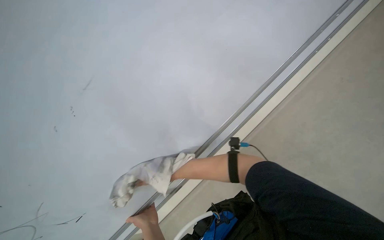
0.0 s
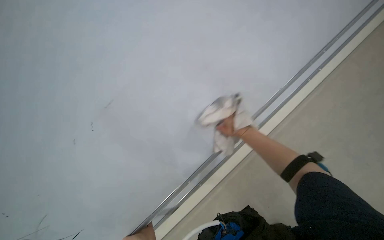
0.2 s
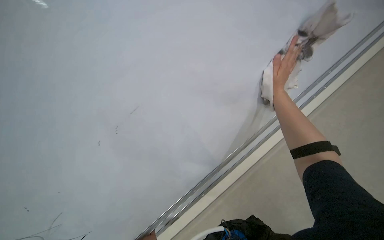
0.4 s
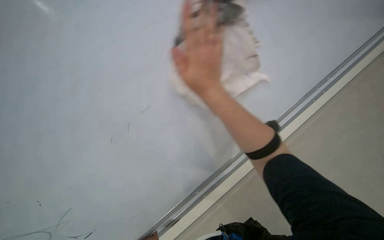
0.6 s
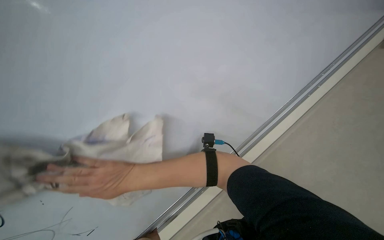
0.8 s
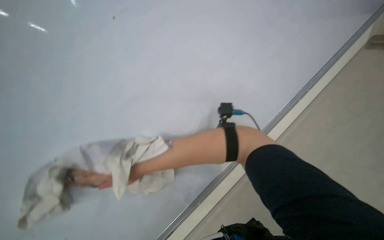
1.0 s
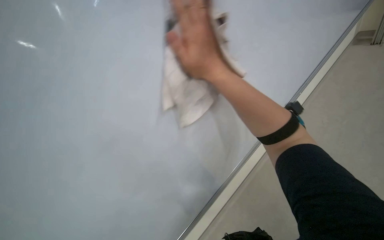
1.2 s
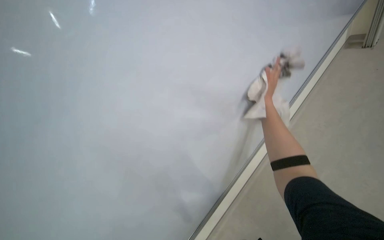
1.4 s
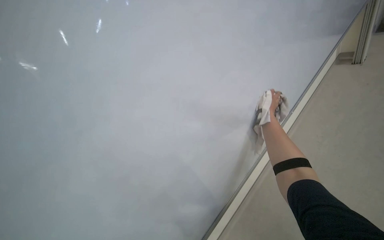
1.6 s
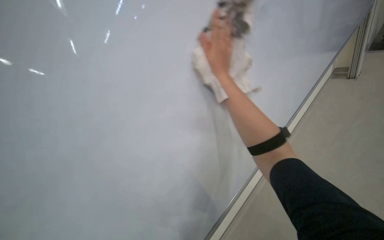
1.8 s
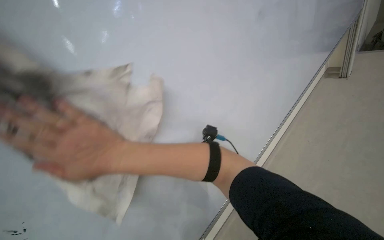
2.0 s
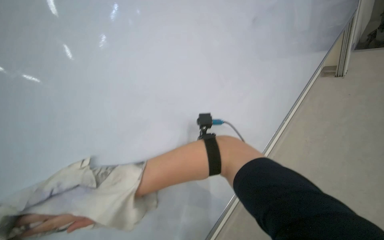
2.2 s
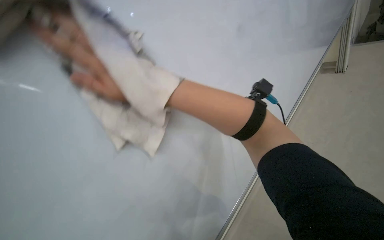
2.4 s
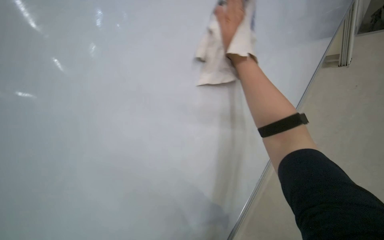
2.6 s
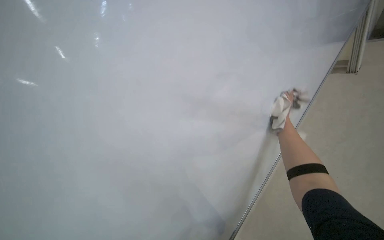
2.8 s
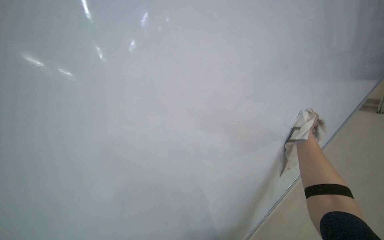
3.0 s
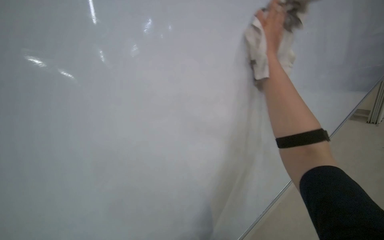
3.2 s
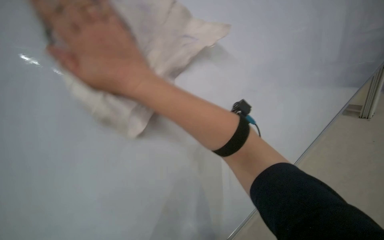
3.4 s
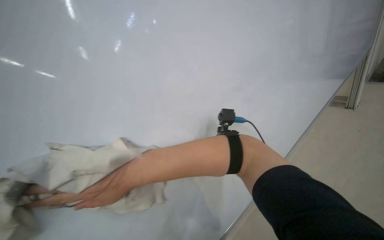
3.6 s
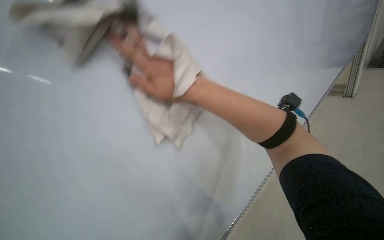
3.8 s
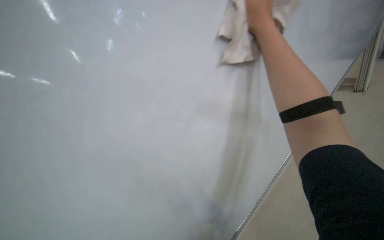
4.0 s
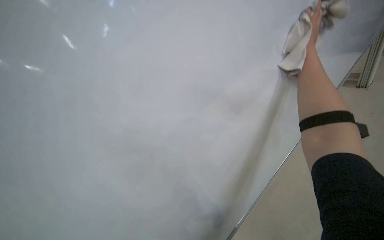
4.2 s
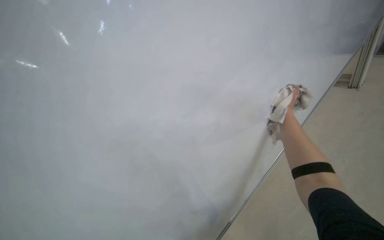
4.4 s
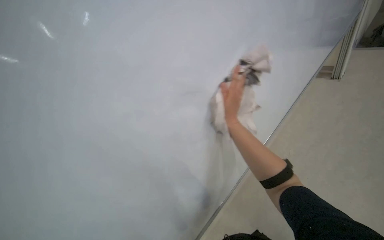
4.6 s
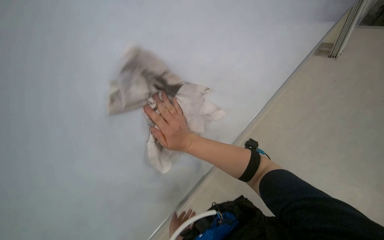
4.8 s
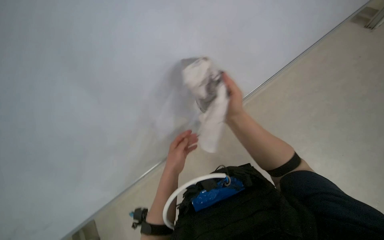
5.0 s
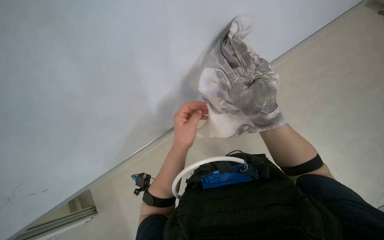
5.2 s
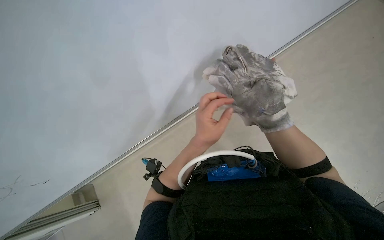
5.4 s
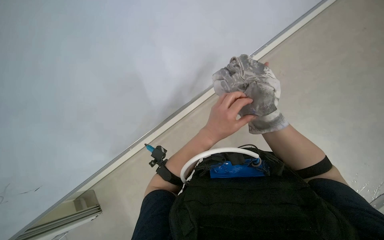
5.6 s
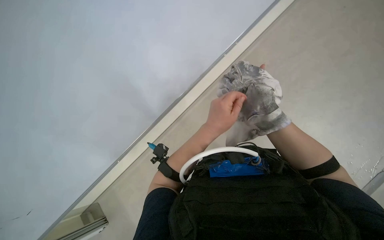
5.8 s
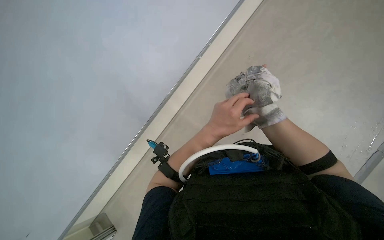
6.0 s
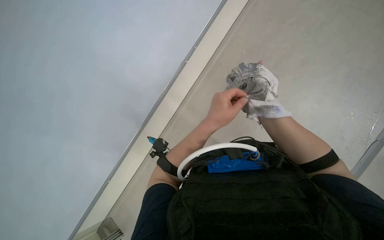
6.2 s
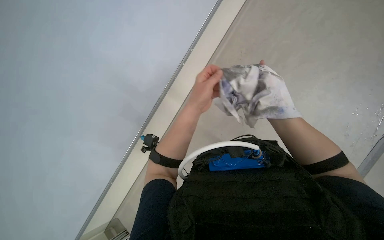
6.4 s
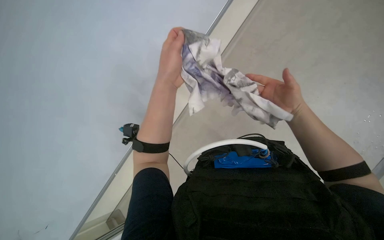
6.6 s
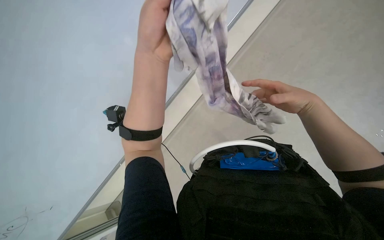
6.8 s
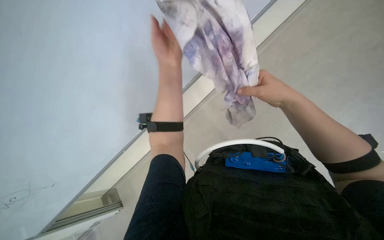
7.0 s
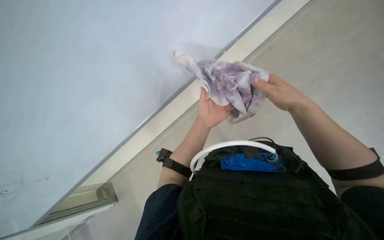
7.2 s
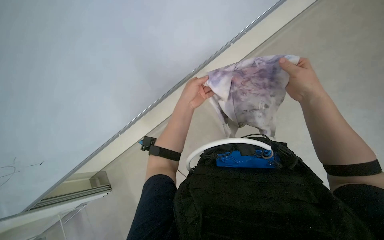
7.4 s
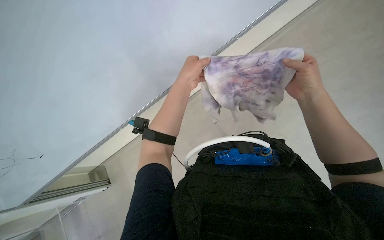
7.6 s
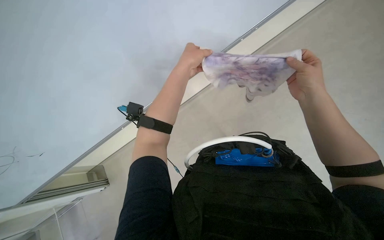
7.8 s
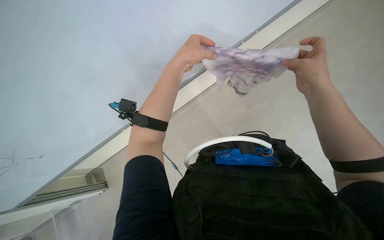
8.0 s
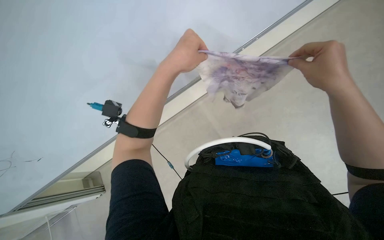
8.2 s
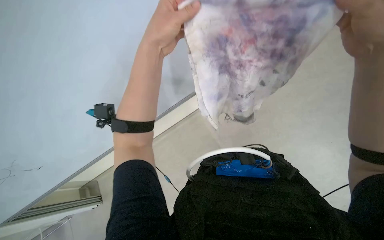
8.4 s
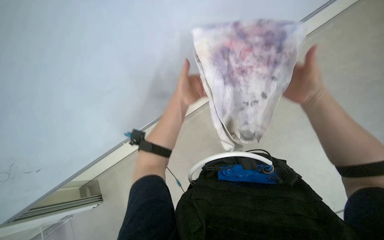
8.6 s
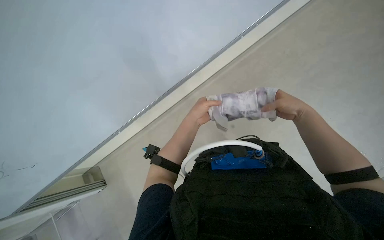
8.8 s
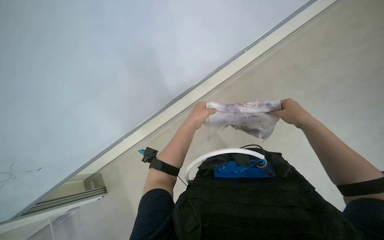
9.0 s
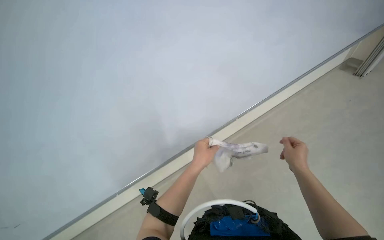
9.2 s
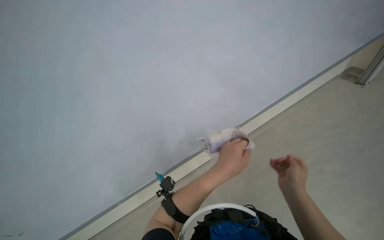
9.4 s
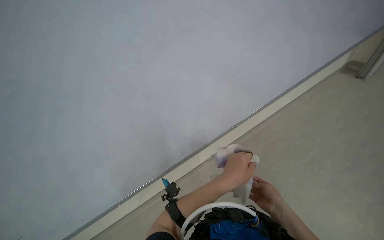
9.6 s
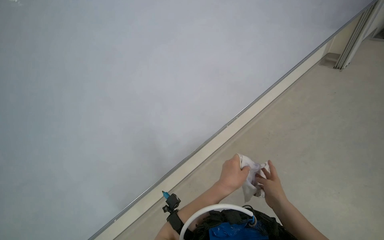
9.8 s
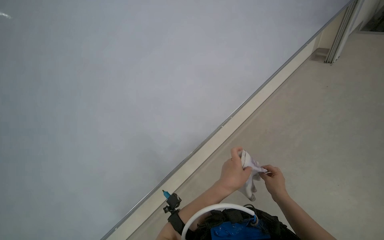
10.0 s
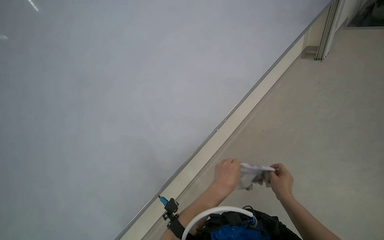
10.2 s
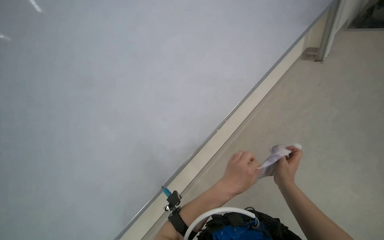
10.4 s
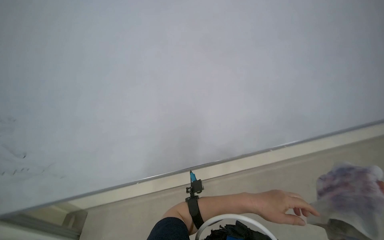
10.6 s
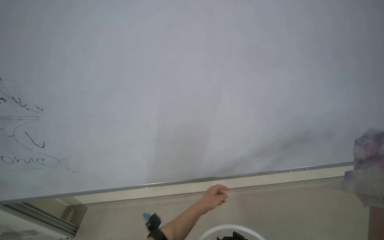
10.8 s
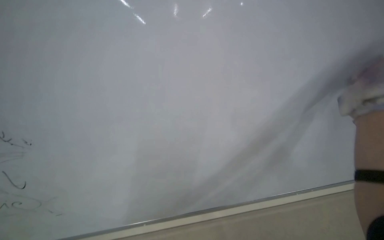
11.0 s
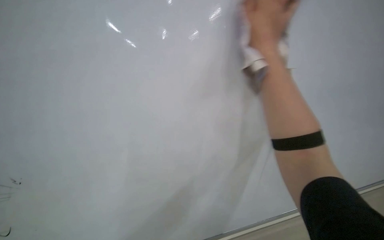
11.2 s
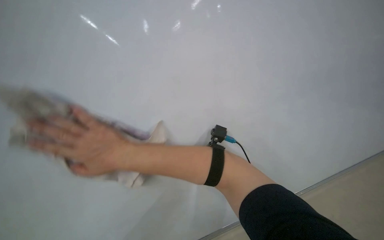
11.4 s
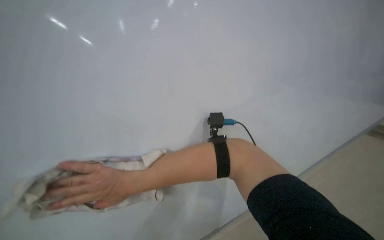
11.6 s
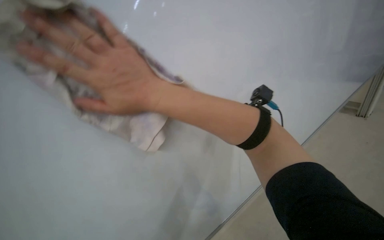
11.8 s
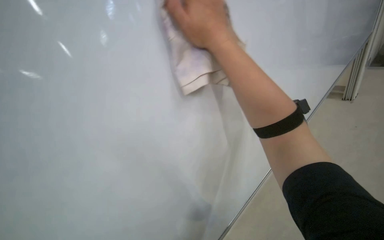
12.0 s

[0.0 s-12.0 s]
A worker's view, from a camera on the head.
Job: wiping surfaces.
The whole recording: Wiping whiteboard. The worker wipes the whiteboard clean using a cloth and an eraser.
0.0 to 1.6 s: The camera pitches upward, by some 25 degrees. The right hand is displaced to the right by approximately 15 cm.
3.0 to 4.4 s: The camera pitches upward, by about 15 degrees.
4.4 to 6.0 s: The wearer looks approximately 30 degrees further downward.
6.0 to 7.6 s: The left hand goes some 15 cm to the left and up the picture.
7.6 to 9.0 s: The right hand reaches approximately 20 cm nearer to the camera, then returns; the left hand heads down the picture, covering about 10 cm.
9.0 to 10.4 s: The camera pitches upward, by about 20 degrees. The left hand heads nearer to the camera, covering some 20 cm, while the right hand shifts approximately 10 cm to the left.
10.4 to 12.0 s: The view tilts roughly 15 degrees downward.

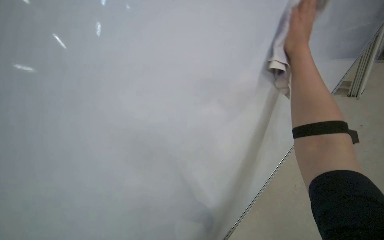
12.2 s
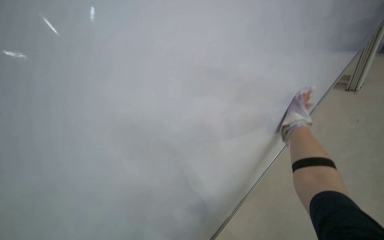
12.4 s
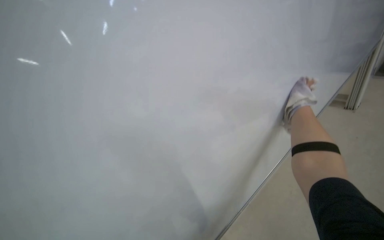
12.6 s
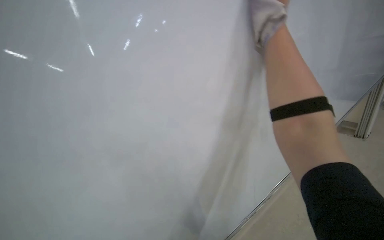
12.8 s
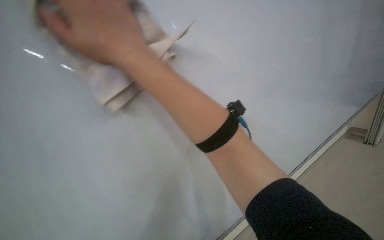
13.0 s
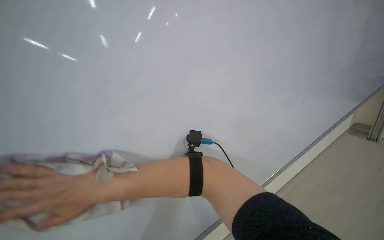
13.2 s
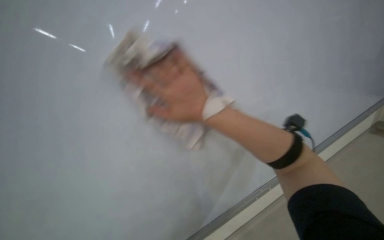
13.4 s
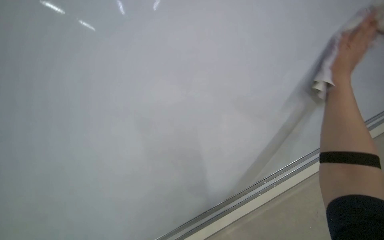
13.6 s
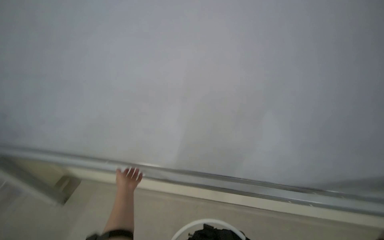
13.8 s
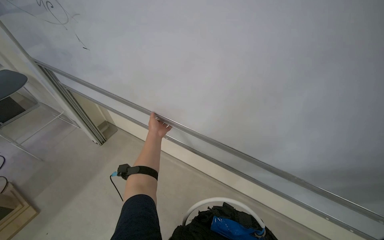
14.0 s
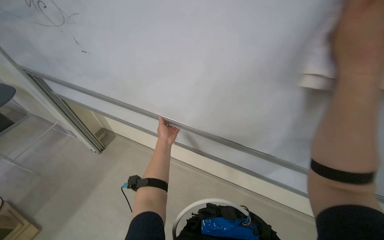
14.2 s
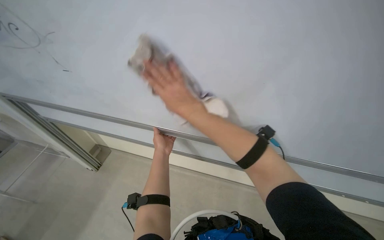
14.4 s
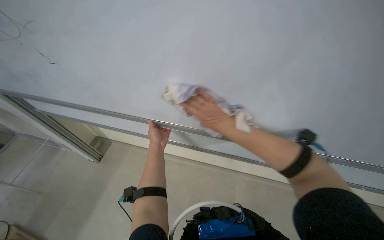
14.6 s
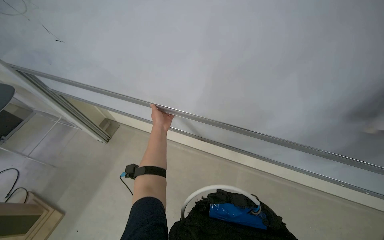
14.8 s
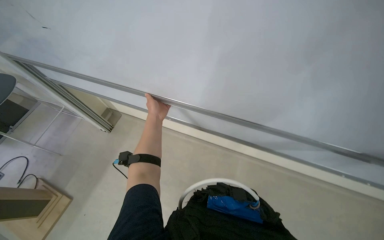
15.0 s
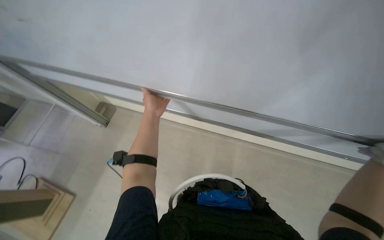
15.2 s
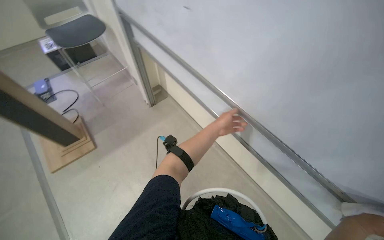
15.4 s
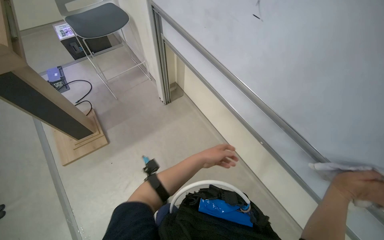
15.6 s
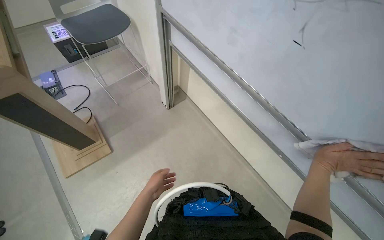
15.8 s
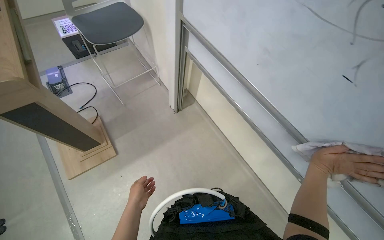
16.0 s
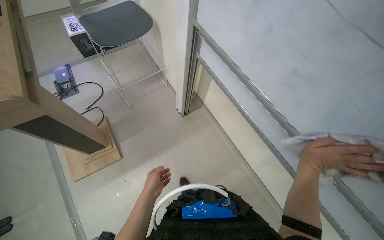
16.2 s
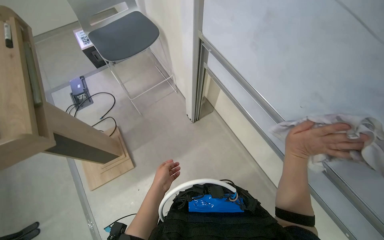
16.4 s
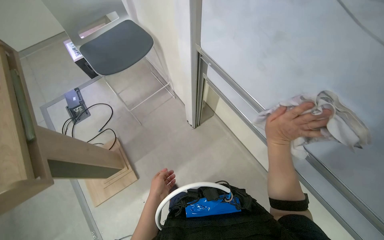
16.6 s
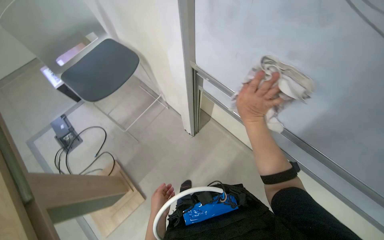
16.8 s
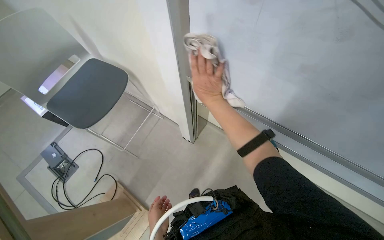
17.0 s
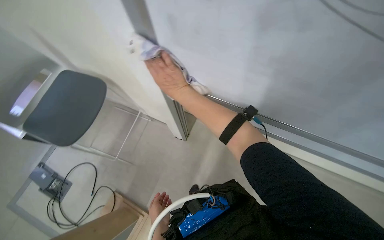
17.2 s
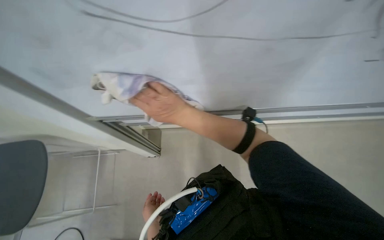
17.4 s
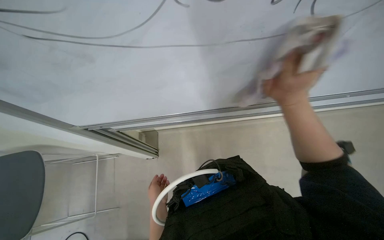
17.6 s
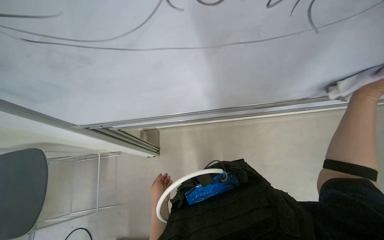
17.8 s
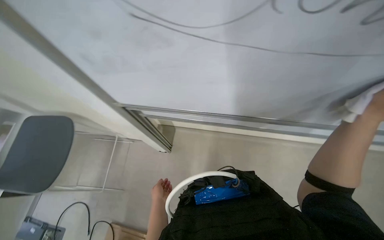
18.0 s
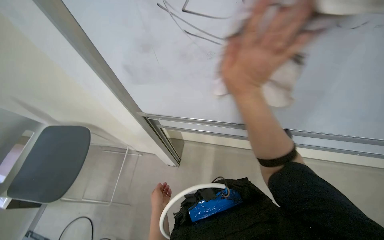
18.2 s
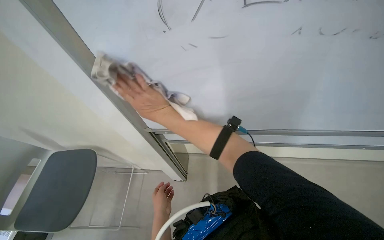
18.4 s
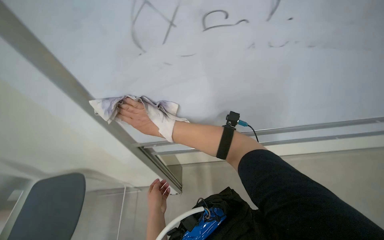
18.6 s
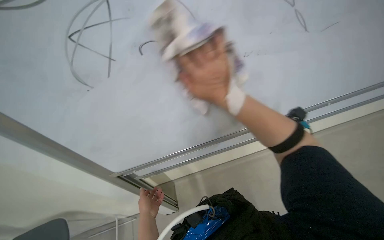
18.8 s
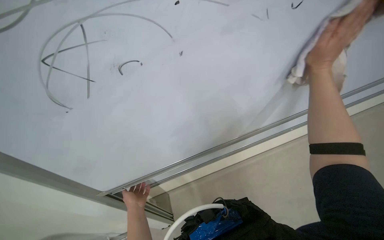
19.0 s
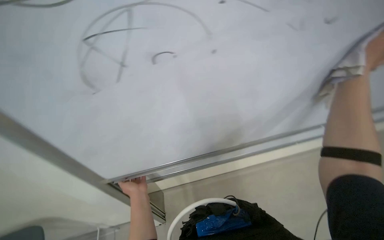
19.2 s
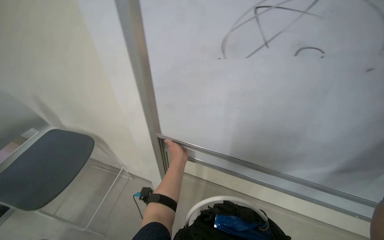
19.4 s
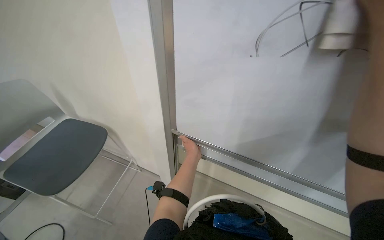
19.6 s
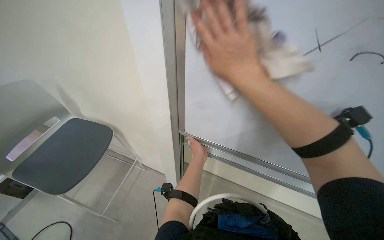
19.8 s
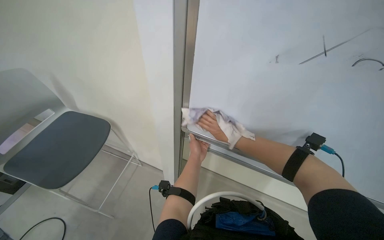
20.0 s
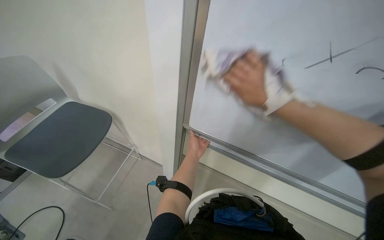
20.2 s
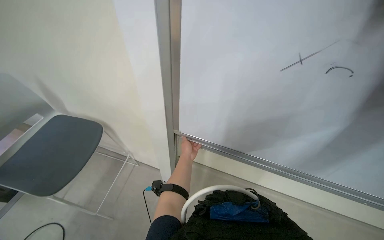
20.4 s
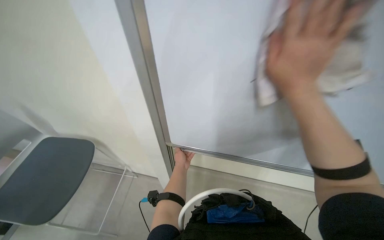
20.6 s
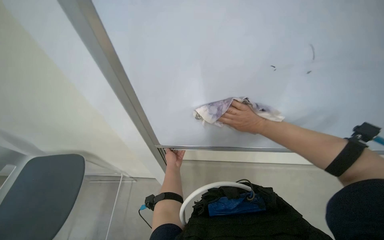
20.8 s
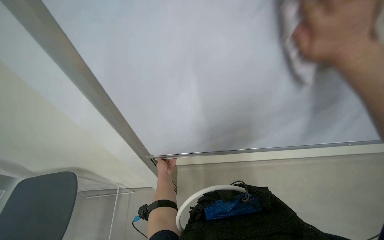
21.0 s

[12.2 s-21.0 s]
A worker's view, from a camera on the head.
Job: wiping surfaces.
The whole recording: Wiping whiteboard. The worker wipes the whiteboard clean using a cloth and an eraser.
13.6 to 15.2 s: The view tilts approximately 20 degrees downward.
15.2 to 16.6 s: The camera travels roughly 70 cm. The head rotates some 30 degrees to the left.
18.0 to 19.6 s: The wearer looks some 15 degrees further upward. The left hand is displaced up the picture by approximately 20 cm.
